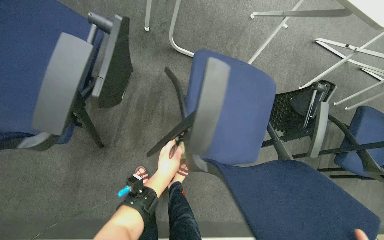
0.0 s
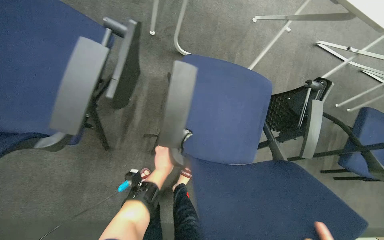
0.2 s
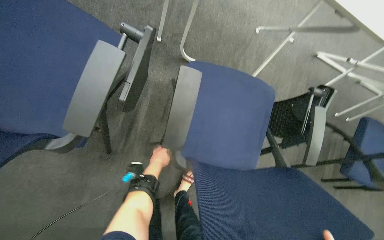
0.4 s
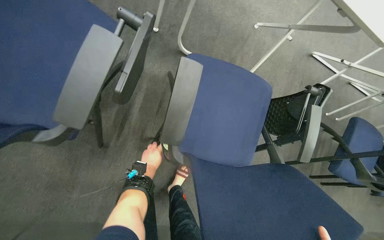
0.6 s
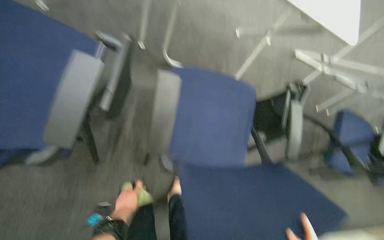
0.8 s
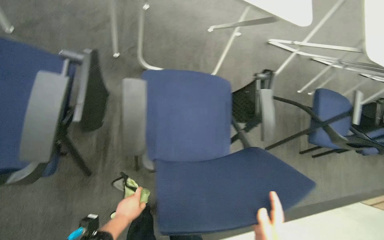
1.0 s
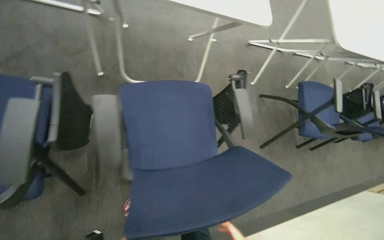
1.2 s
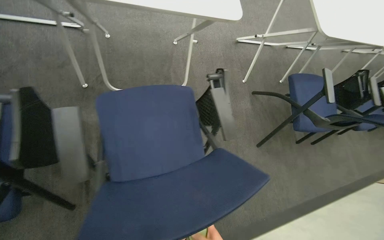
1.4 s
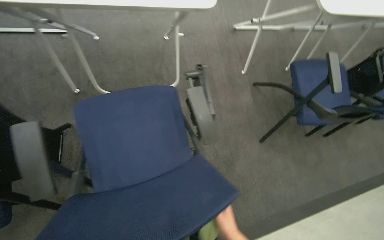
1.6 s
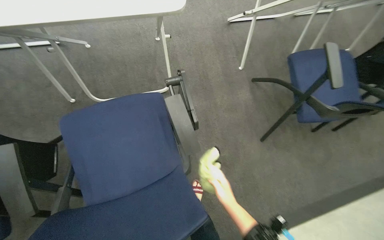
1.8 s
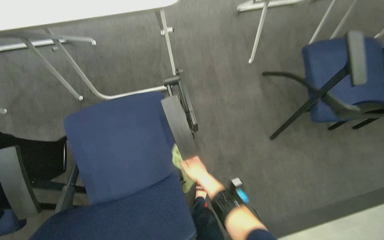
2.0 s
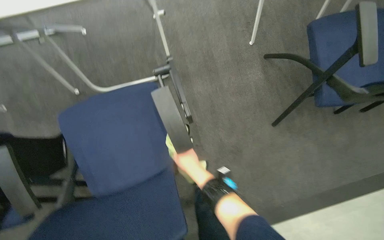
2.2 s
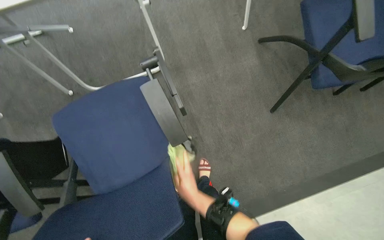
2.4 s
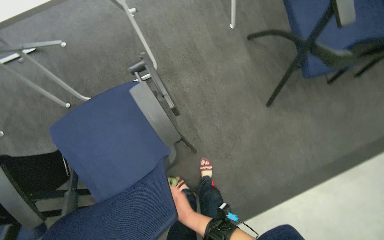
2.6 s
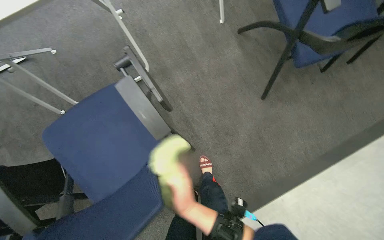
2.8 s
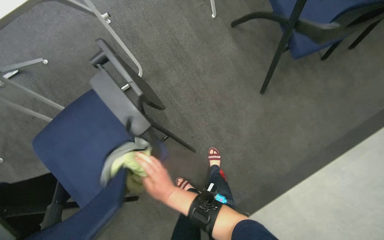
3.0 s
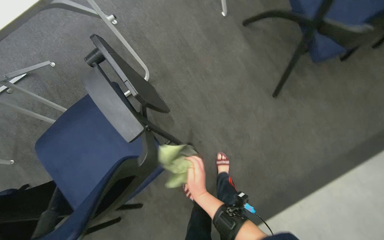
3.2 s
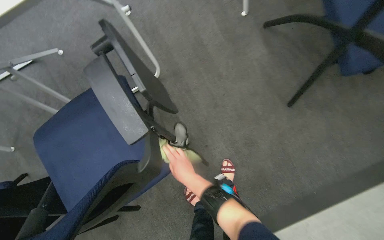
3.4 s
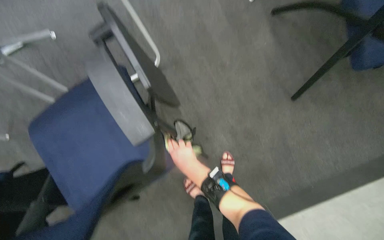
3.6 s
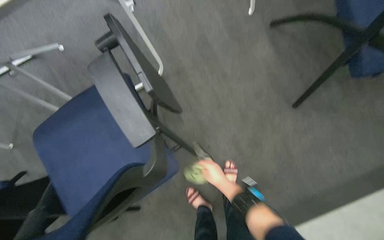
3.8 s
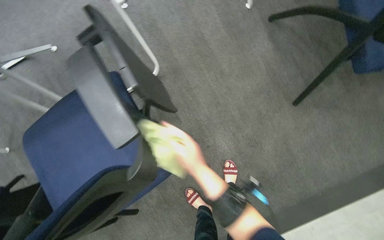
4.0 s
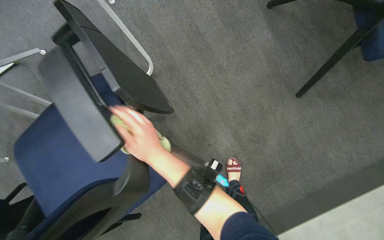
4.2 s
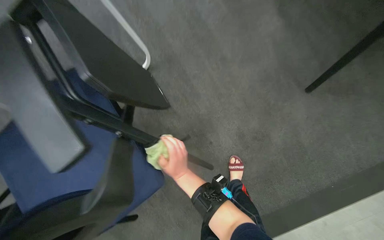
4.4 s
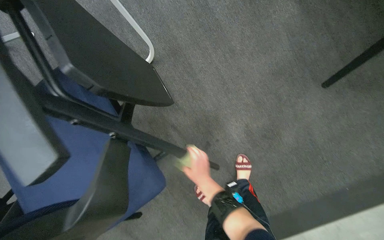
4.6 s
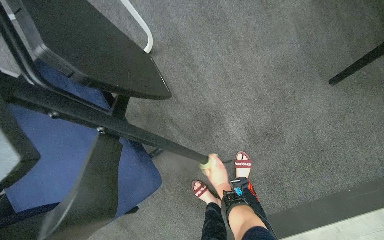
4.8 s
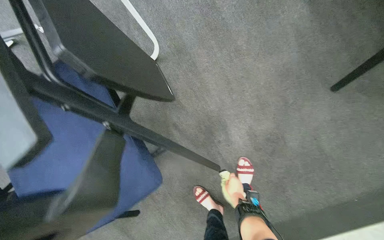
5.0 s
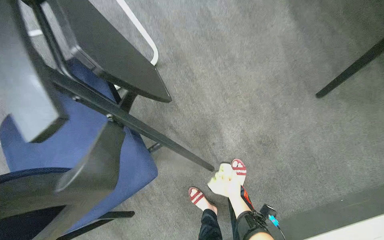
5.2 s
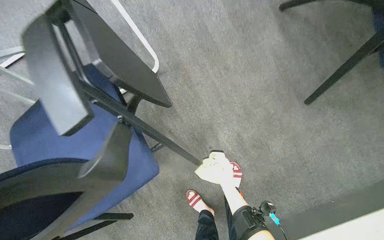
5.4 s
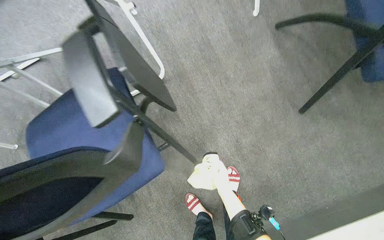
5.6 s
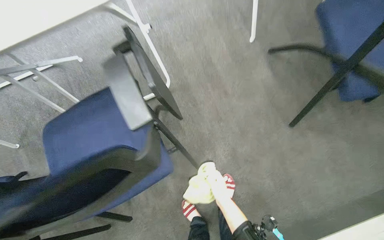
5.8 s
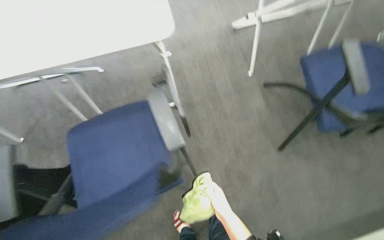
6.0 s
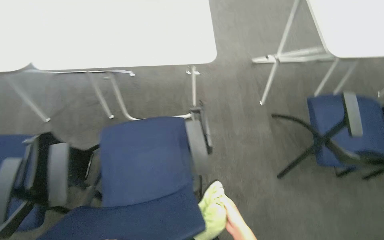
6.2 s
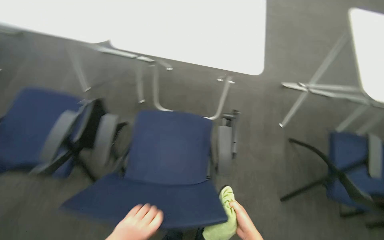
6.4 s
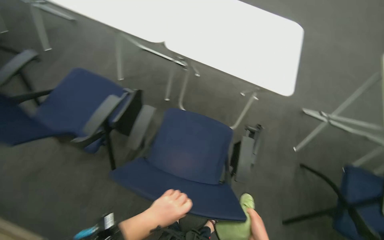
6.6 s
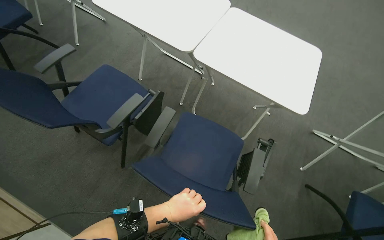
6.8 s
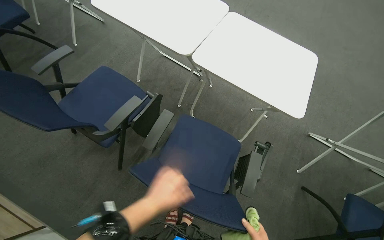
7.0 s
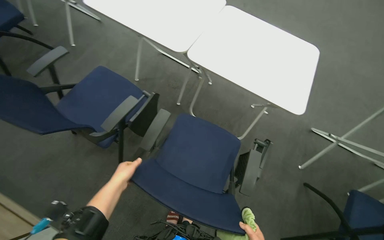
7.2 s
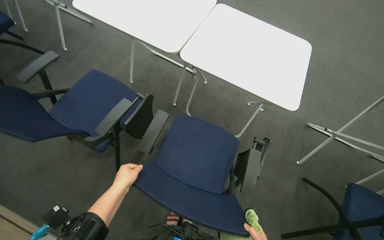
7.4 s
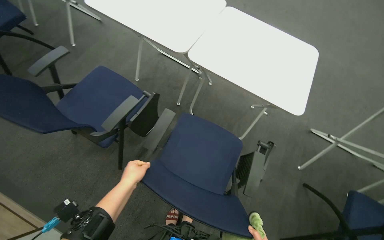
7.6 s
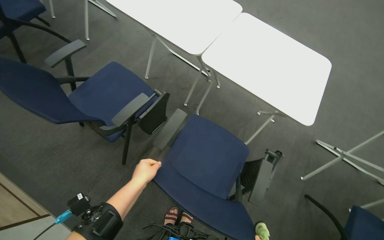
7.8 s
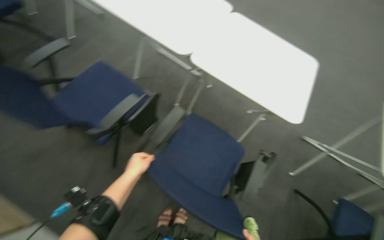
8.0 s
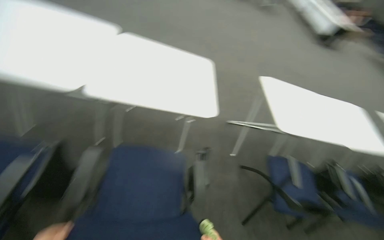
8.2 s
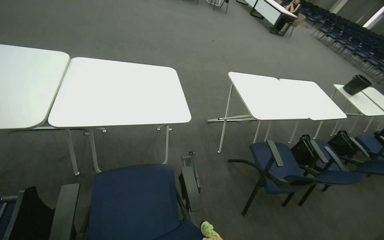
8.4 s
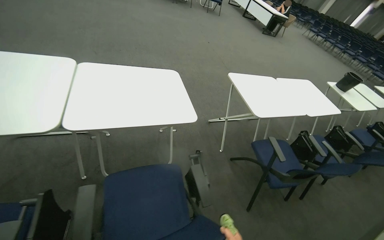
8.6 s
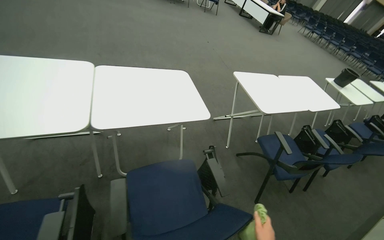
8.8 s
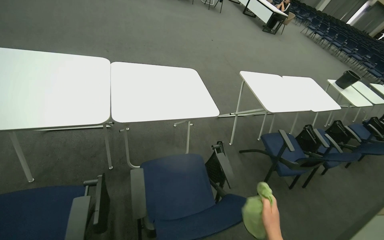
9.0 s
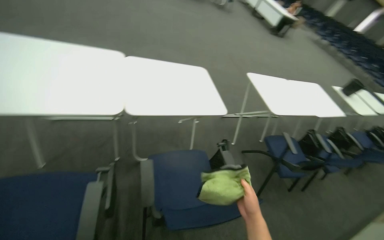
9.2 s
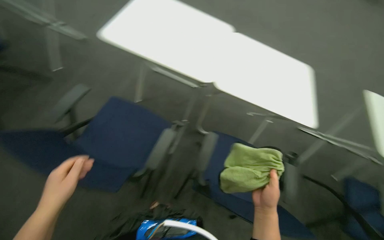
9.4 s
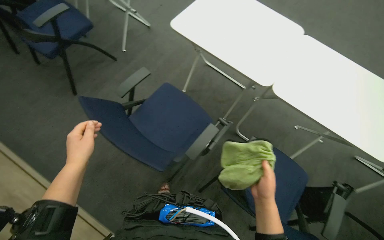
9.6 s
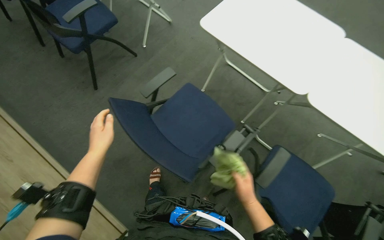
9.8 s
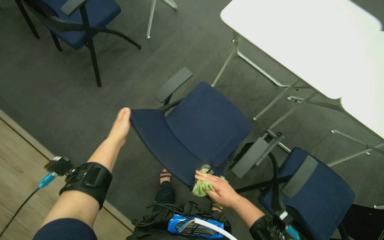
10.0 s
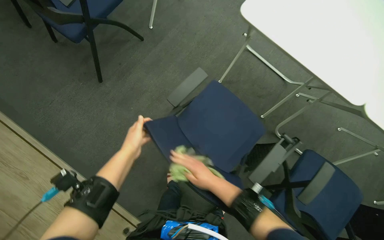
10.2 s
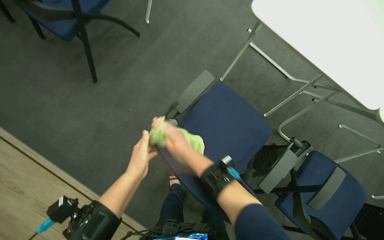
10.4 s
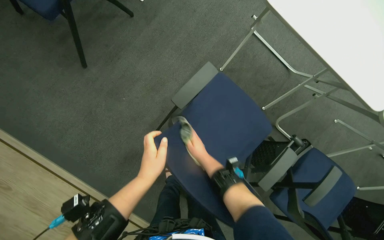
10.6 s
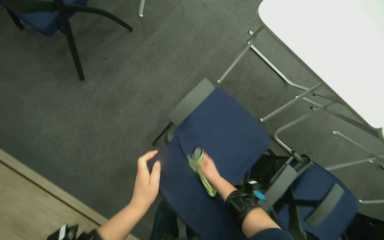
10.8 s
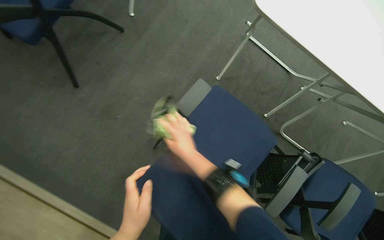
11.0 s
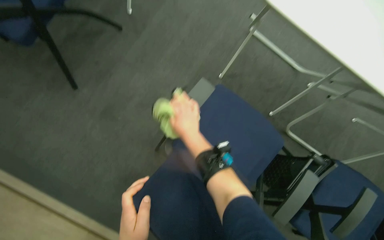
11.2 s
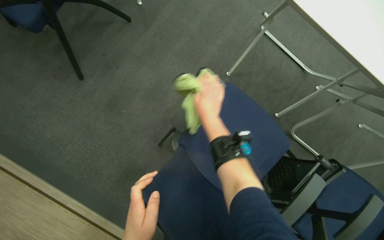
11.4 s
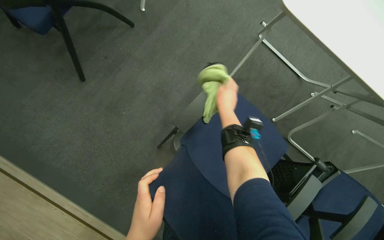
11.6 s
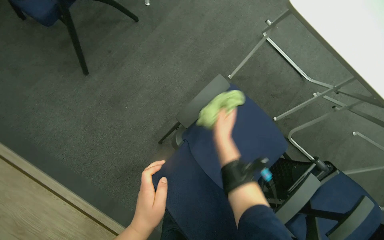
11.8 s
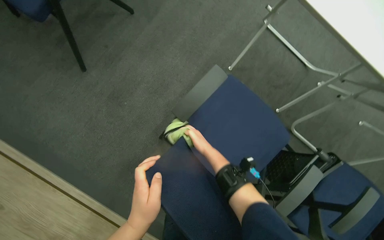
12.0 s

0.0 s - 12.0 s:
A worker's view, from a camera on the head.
Job: wiping surfaces.
The whole recording: Wiping conference room tables and chairs. The worker wipes down tables and chairs in the conference room, periodically rinsing the cloth.
0.0 s - 1.6 s: The scene rotates counterclockwise by some 25 degrees.
1.6 s - 3.0 s: The view tilts about 15 degrees downward.
3.0 s - 4.4 s: The right hand moves about 10 cm to the right and comes back.
4.4 s - 6.0 s: The camera pitches upward, by approximately 20 degrees. The right hand goes some 15 cm to the right and down the picture.
6.0 s - 7.6 s: The wearer moves about 40 cm. The scene rotates clockwise by roughly 45 degrees.
7.6 s - 9.0 s: The head turns to the right by roughly 45 degrees.
10.4 s - 12.0 s: The right hand is displaced farther from the camera by some 25 cm, and reaches roughly 25 cm up the picture, then returns.

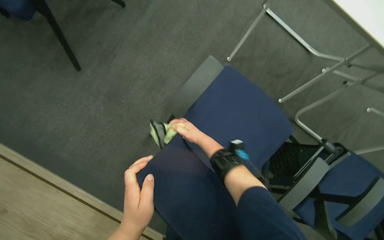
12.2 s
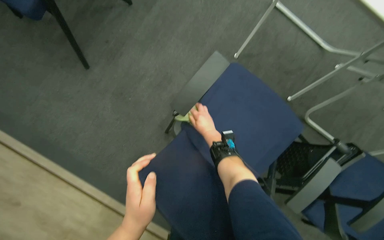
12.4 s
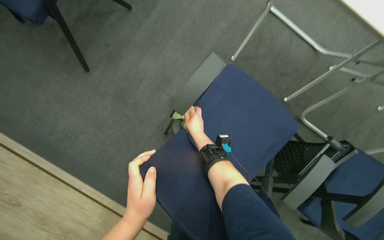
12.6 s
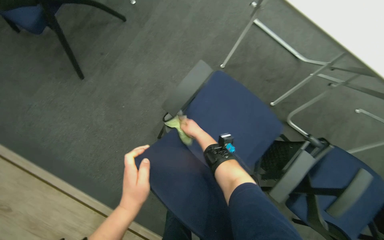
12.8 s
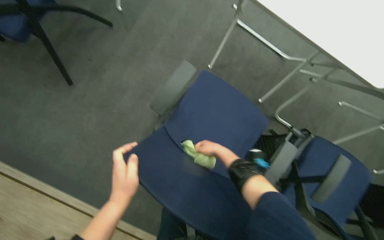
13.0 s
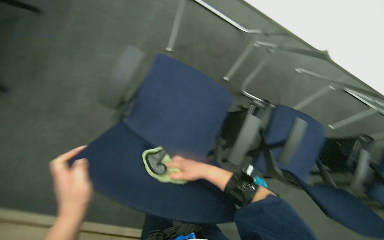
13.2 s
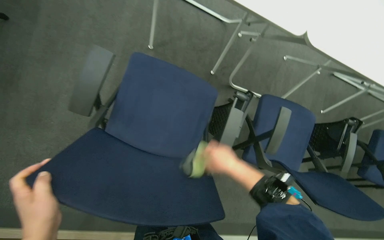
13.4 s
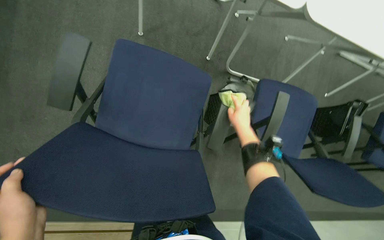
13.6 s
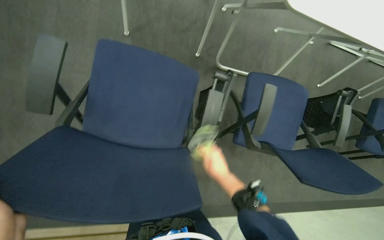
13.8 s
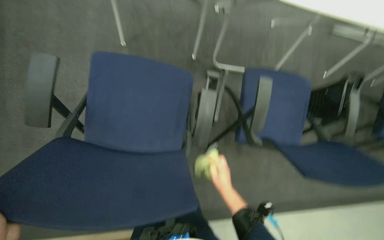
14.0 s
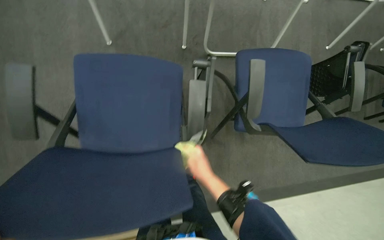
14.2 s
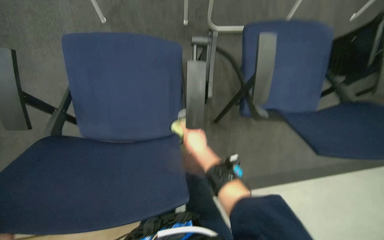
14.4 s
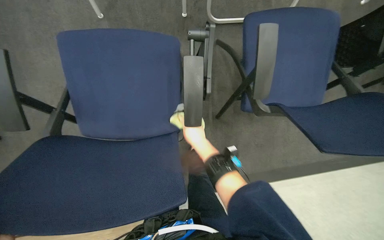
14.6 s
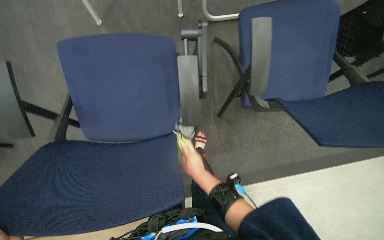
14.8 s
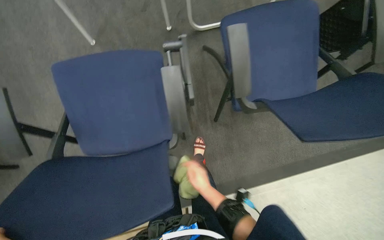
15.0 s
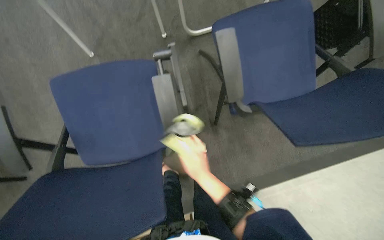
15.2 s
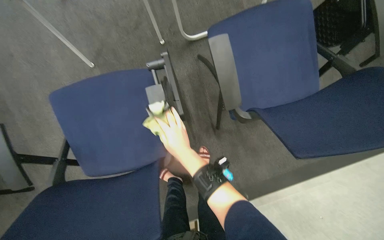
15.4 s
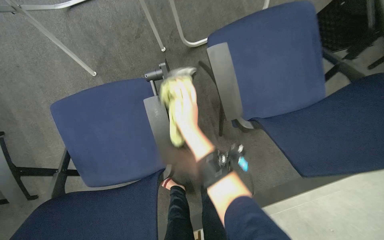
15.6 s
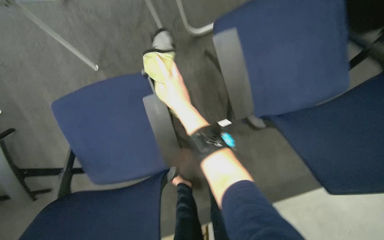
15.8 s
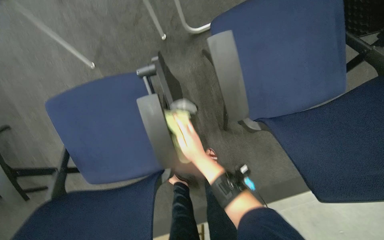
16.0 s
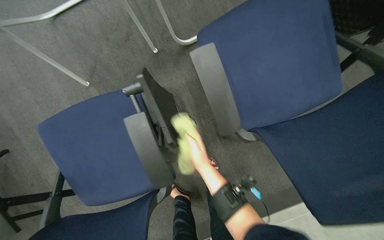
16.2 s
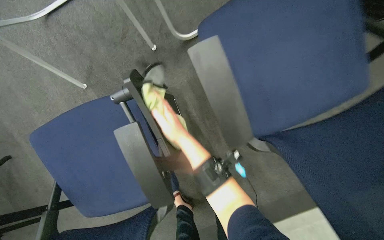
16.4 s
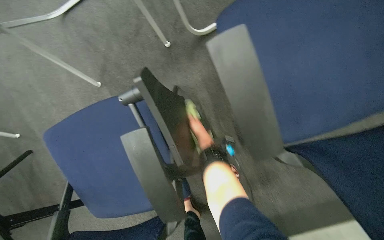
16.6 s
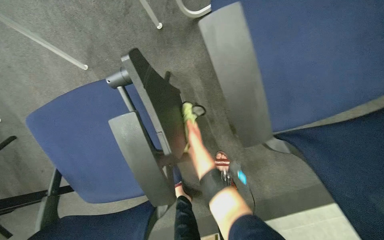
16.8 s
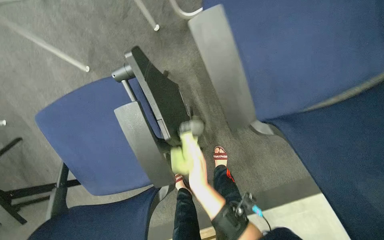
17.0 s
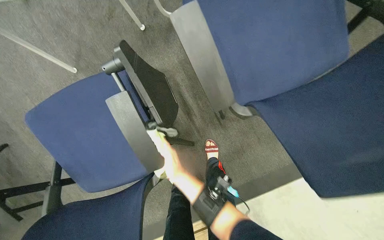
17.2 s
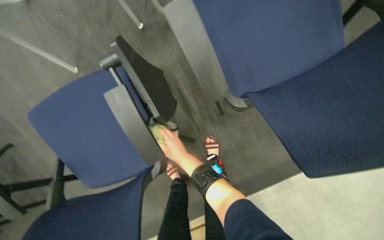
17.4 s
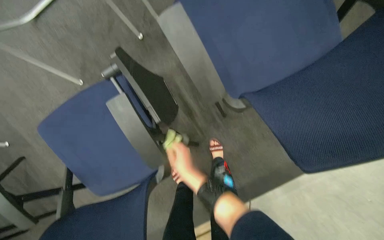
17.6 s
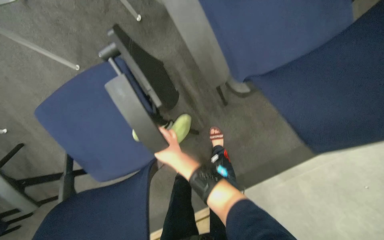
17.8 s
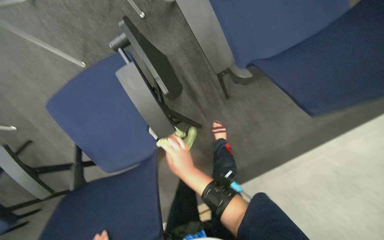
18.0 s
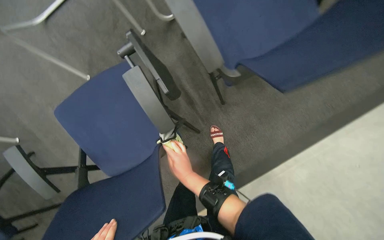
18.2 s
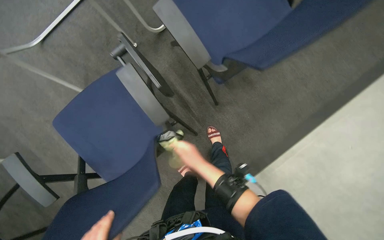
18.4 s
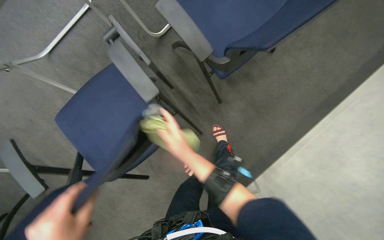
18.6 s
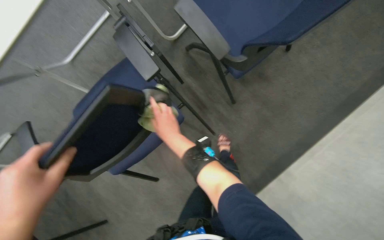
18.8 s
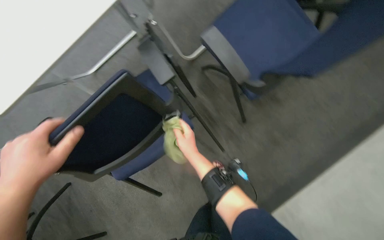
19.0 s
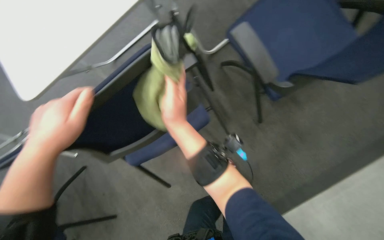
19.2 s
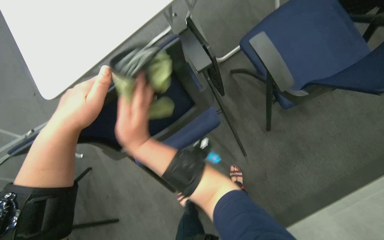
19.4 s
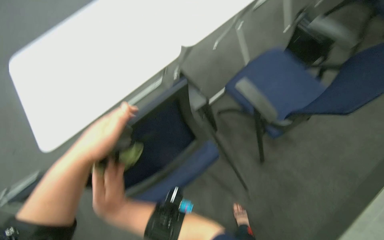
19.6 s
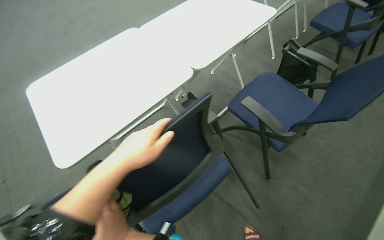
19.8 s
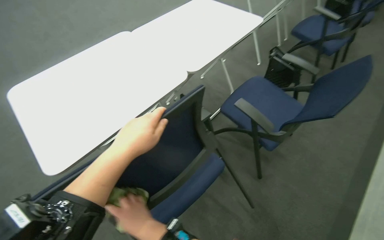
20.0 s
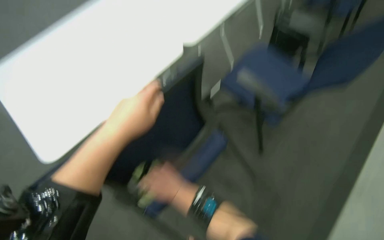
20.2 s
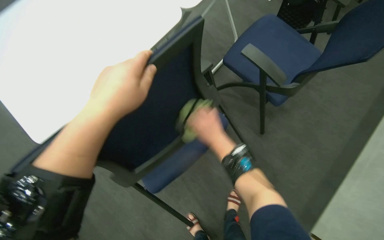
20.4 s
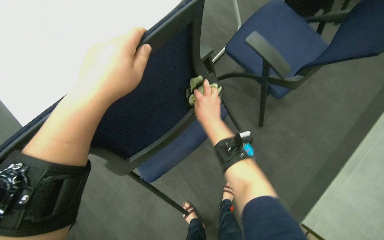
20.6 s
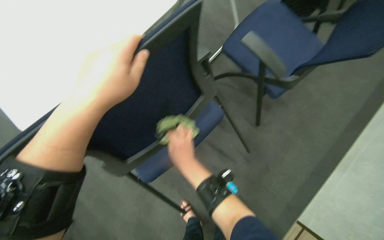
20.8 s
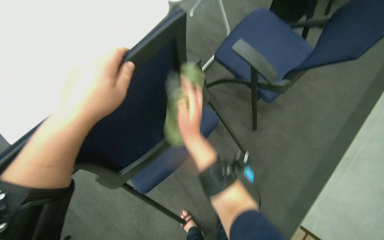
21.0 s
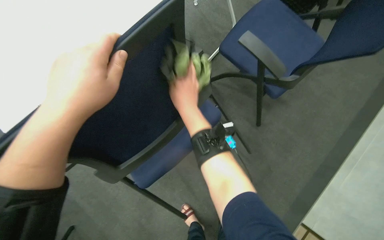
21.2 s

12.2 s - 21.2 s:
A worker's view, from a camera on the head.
Job: wiping surfaces.
The whole recording: Wiping conference room tables and chairs. The worker wipes down tables and chairs in the conference room, periodically rinsing the cloth.
12.2 s - 13.8 s: The head rotates roughly 30 degrees to the right.
13.8 s - 15.2 s: The camera sweeps to the left, by some 15 degrees. The right hand reaches roughly 5 cm up the picture, then returns.
15.2 s - 16.6 s: The right hand swings up and down the picture, roughly 20 cm each way, with 2 reversals.
16.6 s - 18.2 s: The right hand goes approximately 50 cm down the picture and nearer to the camera.
18.2 s - 19.8 s: The camera is carried approximately 40 cm. The view tilts approximately 45 degrees upward.
